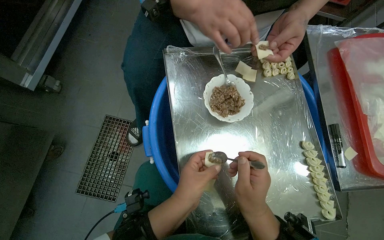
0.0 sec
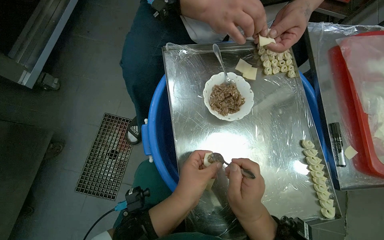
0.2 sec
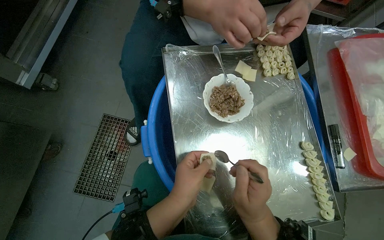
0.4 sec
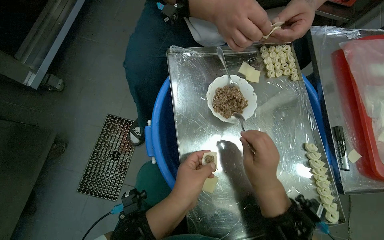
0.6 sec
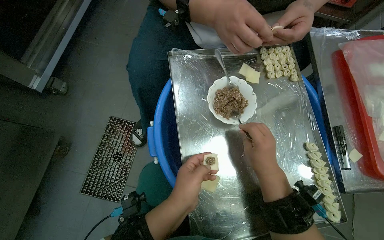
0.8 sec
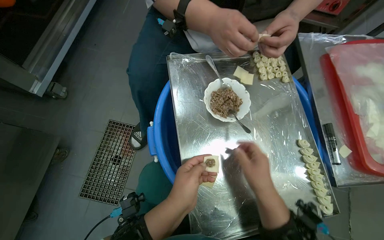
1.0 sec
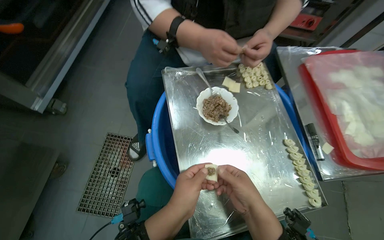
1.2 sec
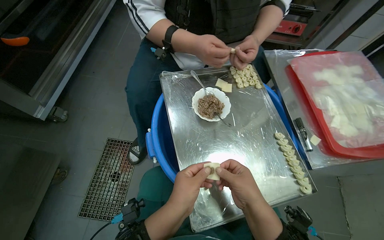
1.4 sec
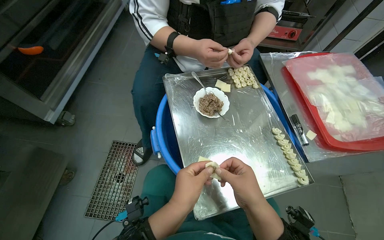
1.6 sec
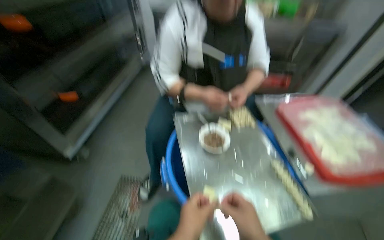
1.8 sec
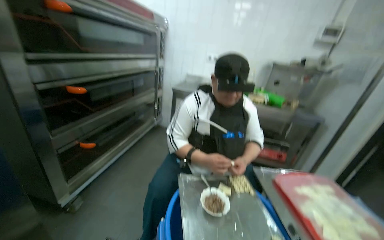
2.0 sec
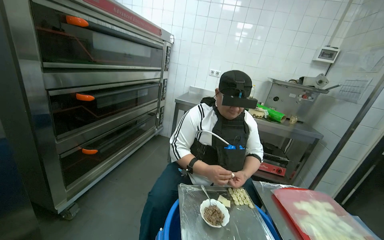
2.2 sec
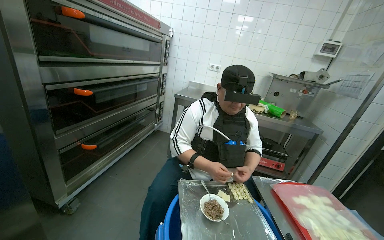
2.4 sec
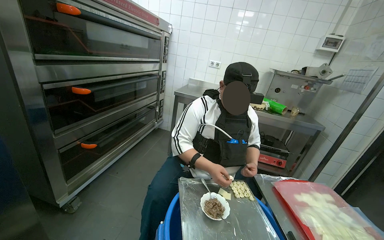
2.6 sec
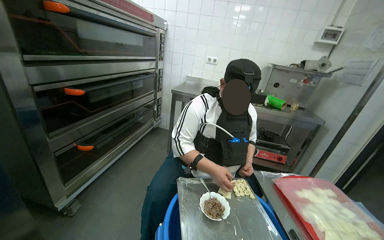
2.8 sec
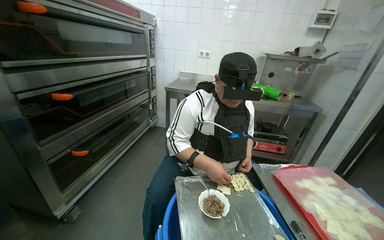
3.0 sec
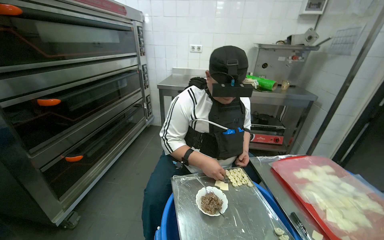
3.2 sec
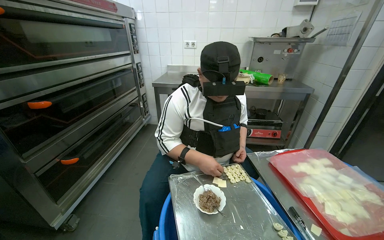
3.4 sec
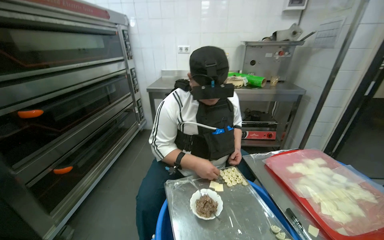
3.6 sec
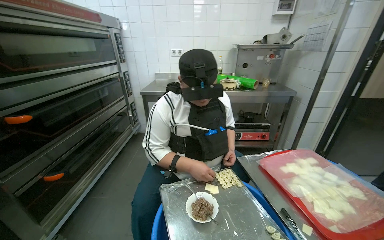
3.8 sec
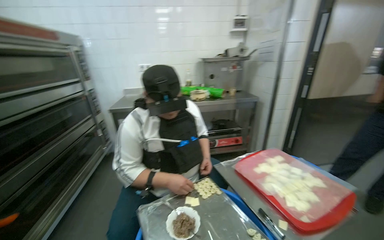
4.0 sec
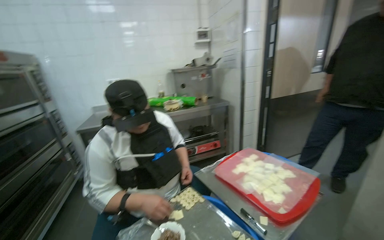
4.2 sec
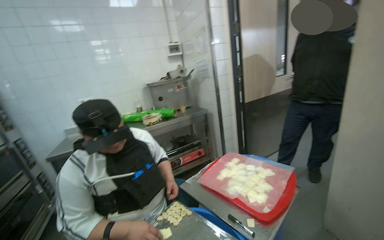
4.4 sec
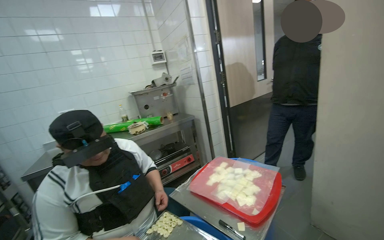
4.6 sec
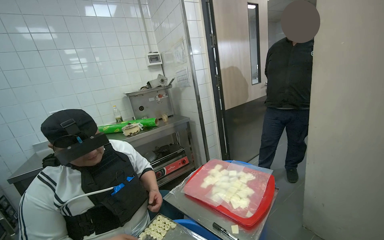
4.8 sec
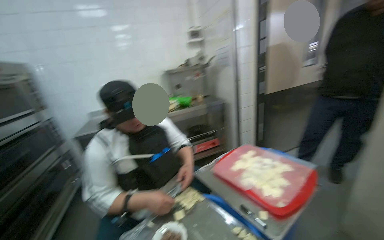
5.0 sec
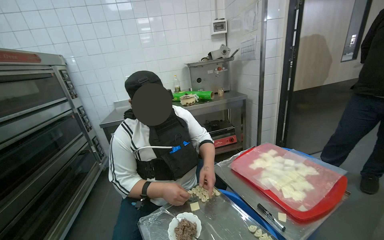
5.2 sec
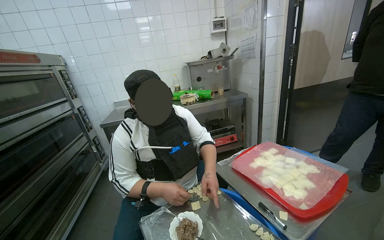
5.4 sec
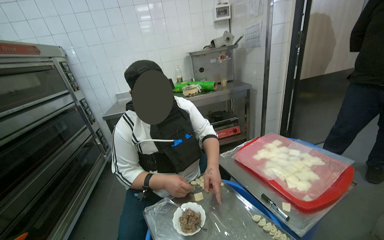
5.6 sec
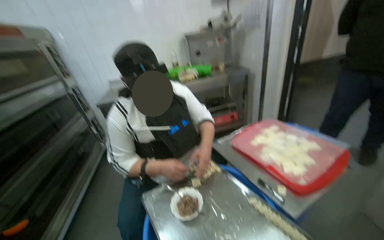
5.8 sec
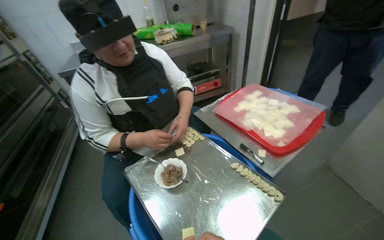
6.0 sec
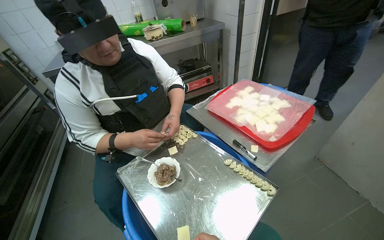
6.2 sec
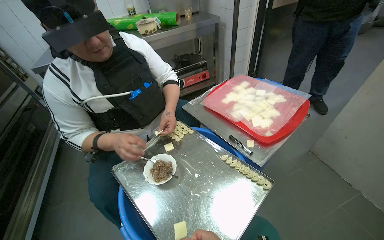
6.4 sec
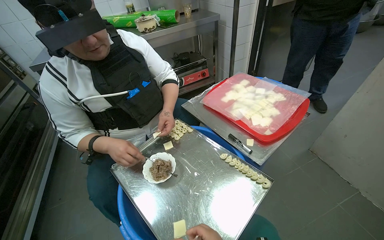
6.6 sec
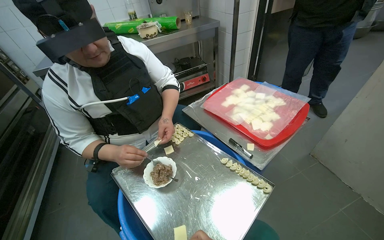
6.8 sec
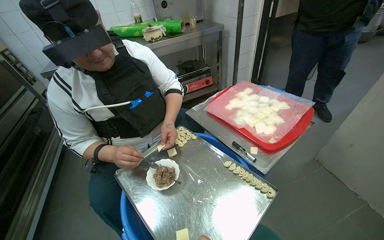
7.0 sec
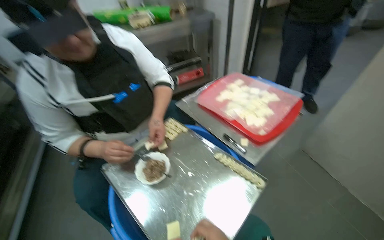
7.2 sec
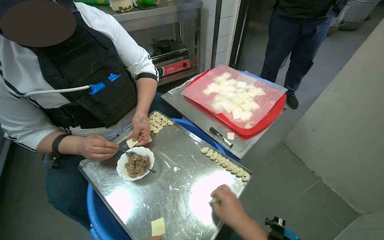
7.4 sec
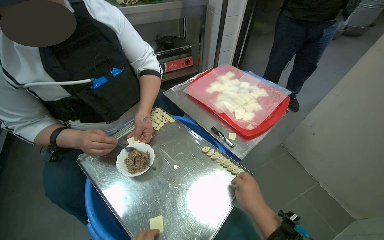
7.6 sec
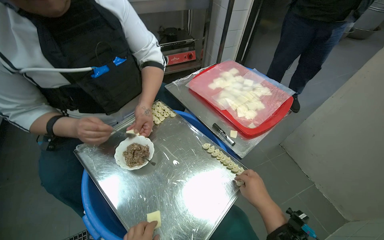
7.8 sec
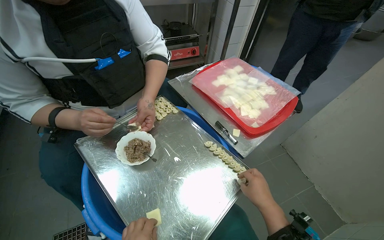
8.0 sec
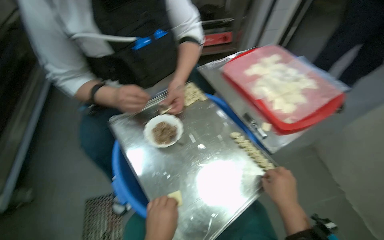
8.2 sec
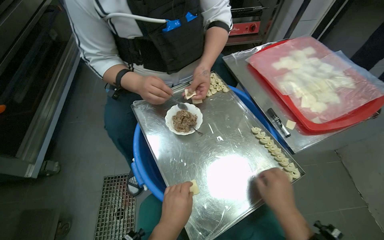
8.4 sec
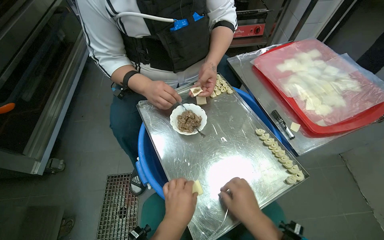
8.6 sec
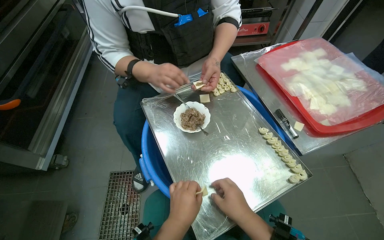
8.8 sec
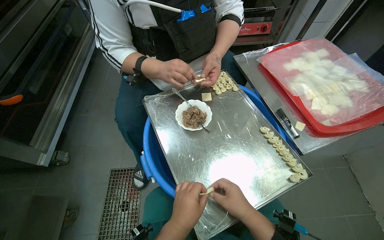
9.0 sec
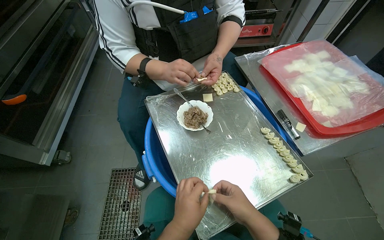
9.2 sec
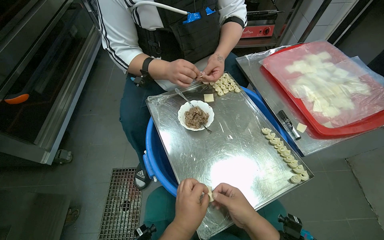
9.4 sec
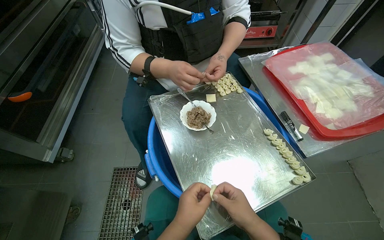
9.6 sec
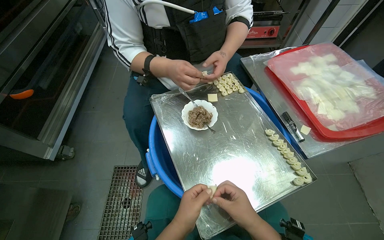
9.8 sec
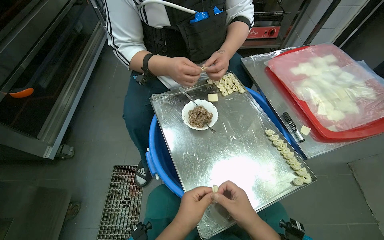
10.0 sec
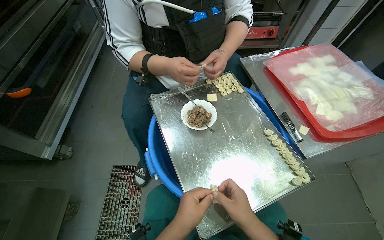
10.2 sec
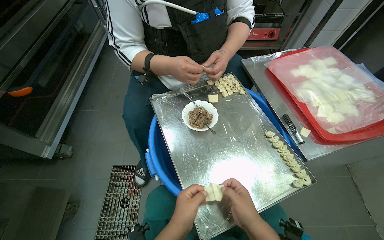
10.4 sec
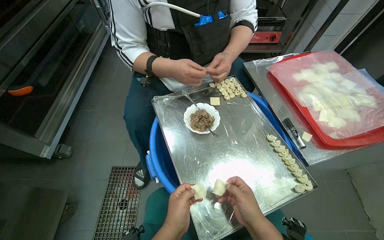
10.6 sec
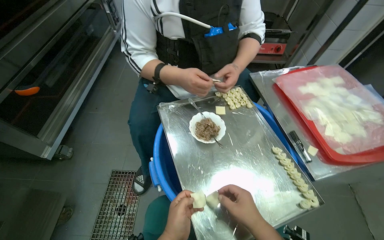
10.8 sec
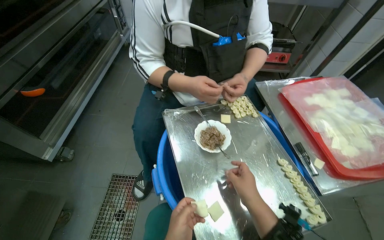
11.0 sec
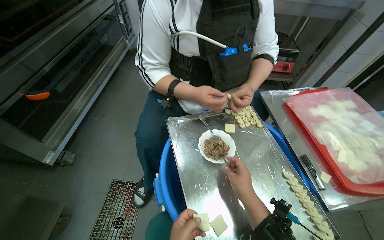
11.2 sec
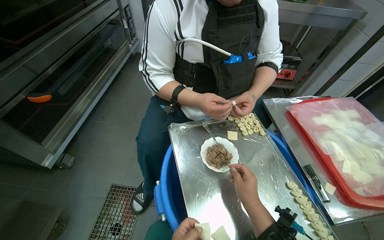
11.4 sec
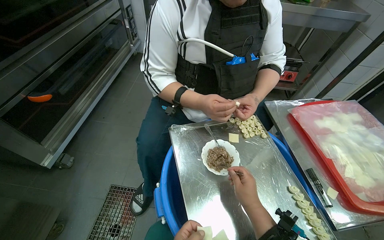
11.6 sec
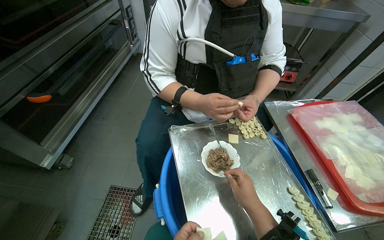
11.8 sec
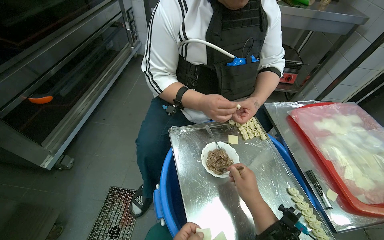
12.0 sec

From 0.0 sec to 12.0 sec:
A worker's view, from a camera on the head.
Job: preparing food.
The whole recording: Preparing dumplings with filling. The worker continues to prepare dumplings by adding filling to dough pieces and shaping them.
From 0.0 sec to 1.6 sec: The view tilts about 10 degrees upward.
From 1.6 sec to 3.0 sec: The camera pitches upward, by some 35 degrees.
From 3.0 sec to 4.4 sec: The wearer's head swings some 40 degrees to the right.
From 4.4 sec to 6.0 sec: The wearer looks roughly 25 degrees further downward.
From 7.6 sec to 9.0 sec: The wearer's head swings approximately 25 degrees to the left.
From 9.0 sec to 10.4 sec: The hands make small movements and keep their place.
From 10.4 sec to 12.0 sec: The right hand moves farther from the camera, about 10 cm.

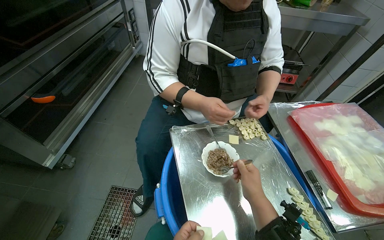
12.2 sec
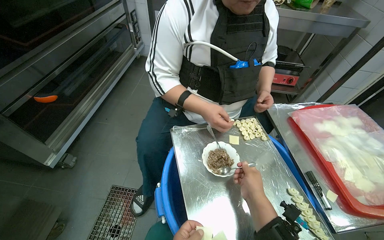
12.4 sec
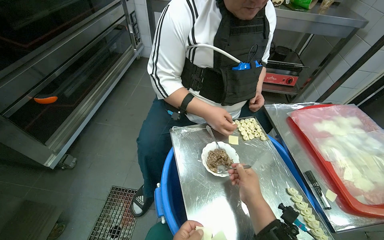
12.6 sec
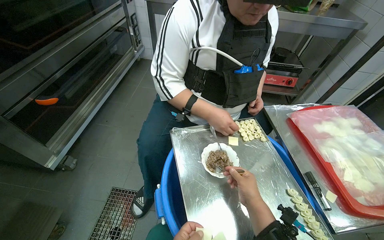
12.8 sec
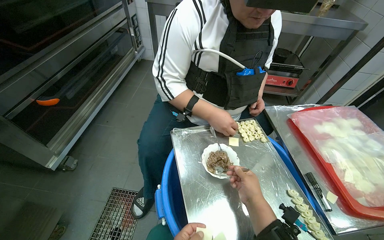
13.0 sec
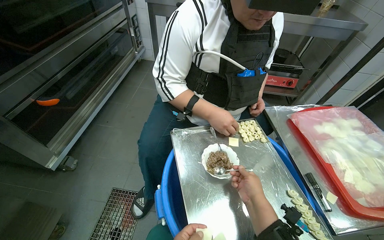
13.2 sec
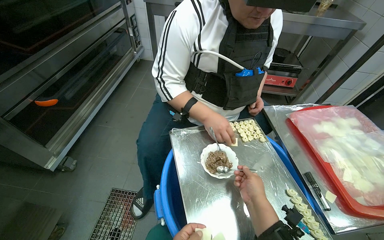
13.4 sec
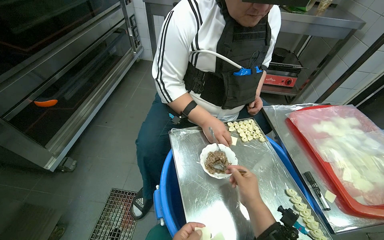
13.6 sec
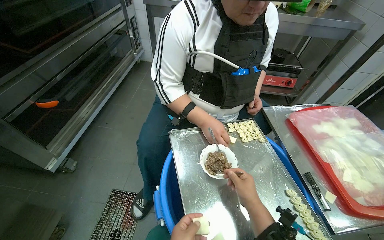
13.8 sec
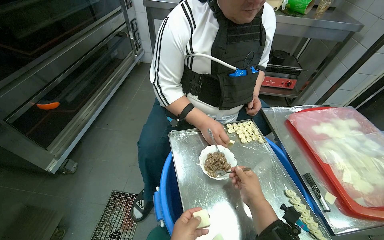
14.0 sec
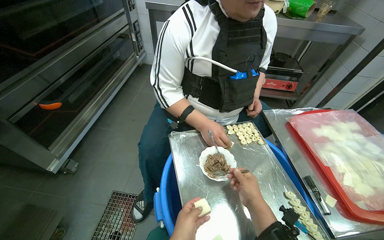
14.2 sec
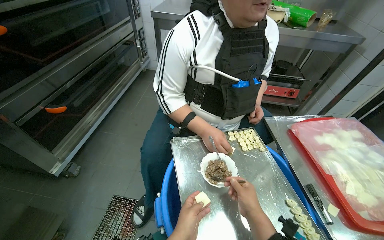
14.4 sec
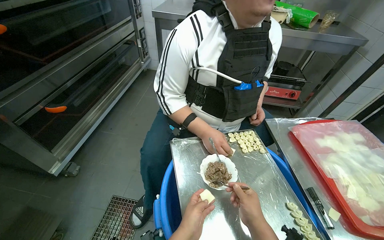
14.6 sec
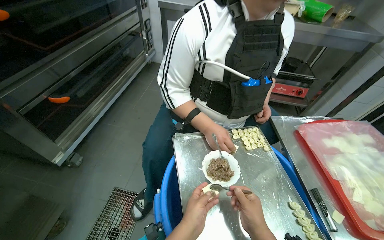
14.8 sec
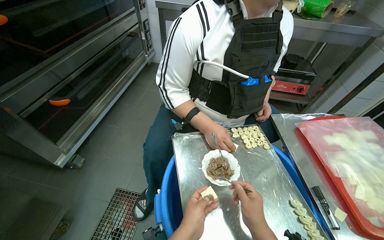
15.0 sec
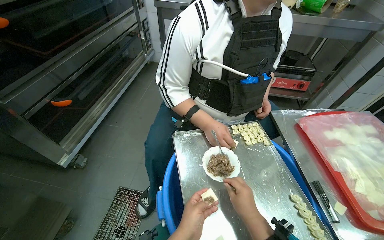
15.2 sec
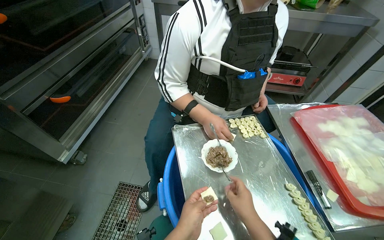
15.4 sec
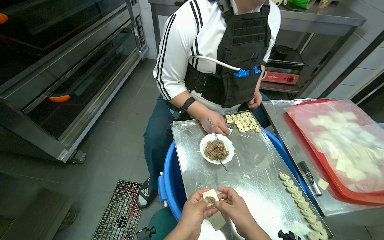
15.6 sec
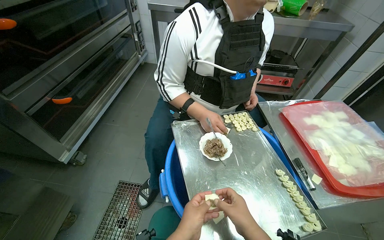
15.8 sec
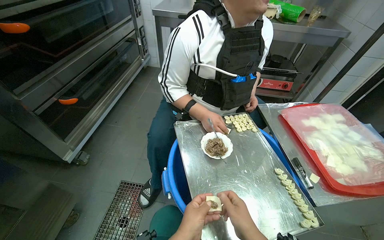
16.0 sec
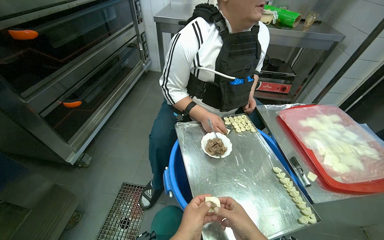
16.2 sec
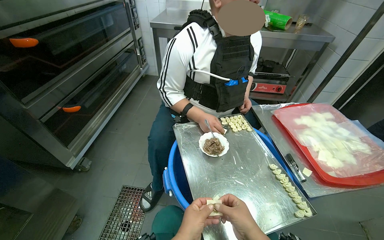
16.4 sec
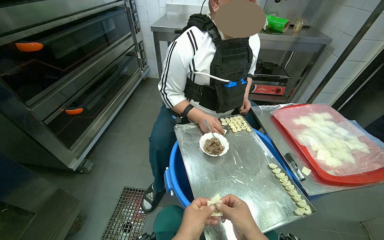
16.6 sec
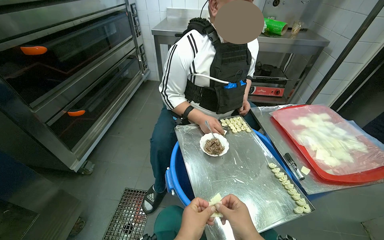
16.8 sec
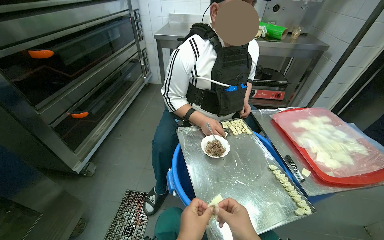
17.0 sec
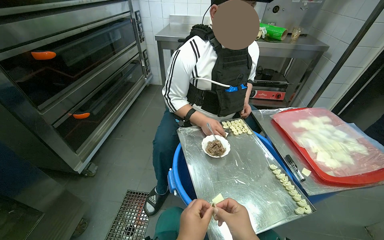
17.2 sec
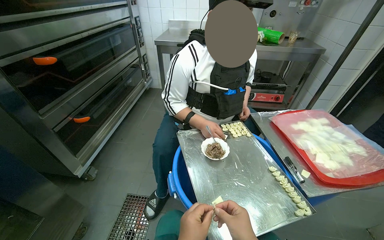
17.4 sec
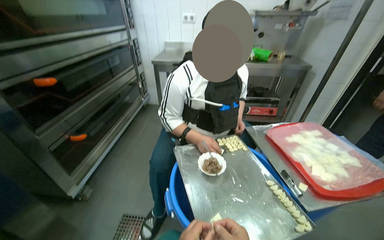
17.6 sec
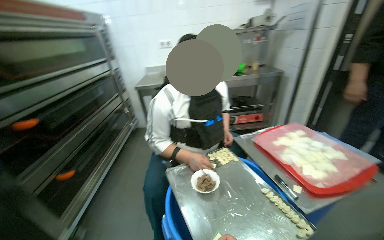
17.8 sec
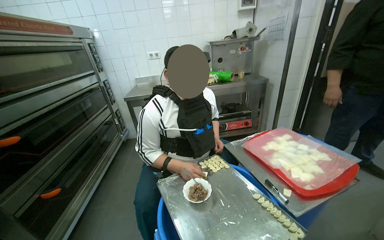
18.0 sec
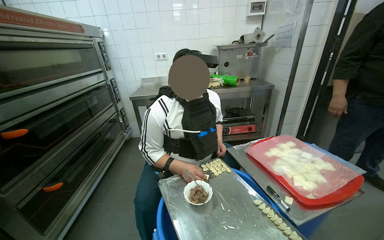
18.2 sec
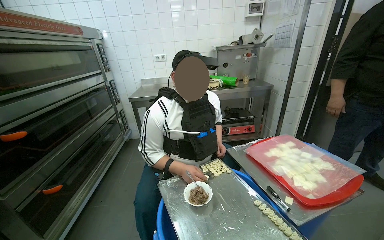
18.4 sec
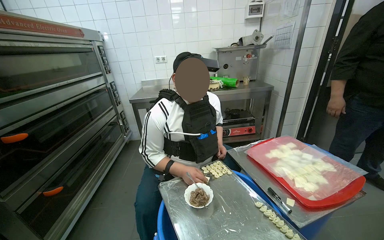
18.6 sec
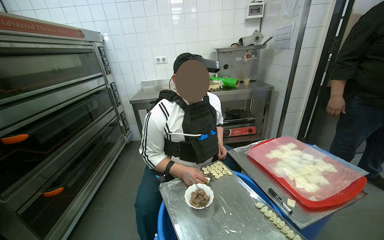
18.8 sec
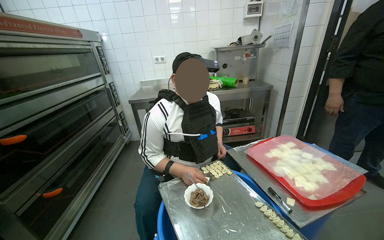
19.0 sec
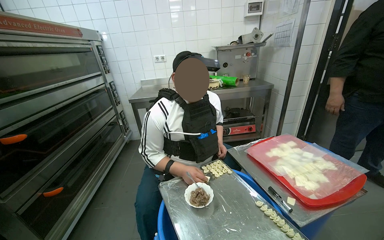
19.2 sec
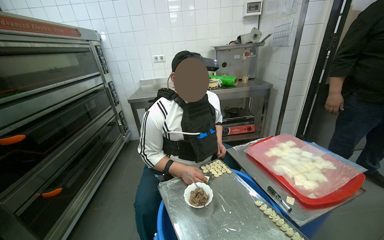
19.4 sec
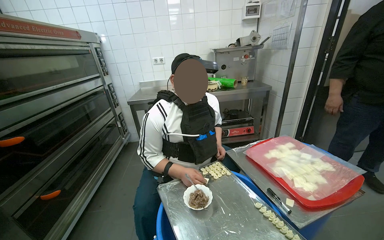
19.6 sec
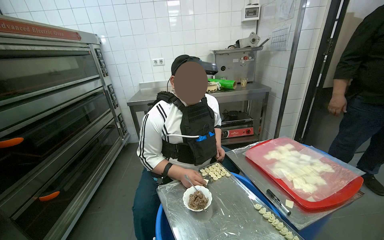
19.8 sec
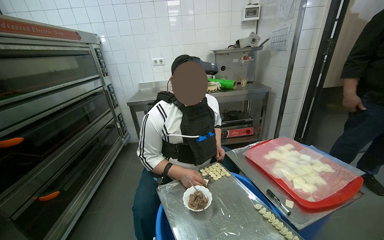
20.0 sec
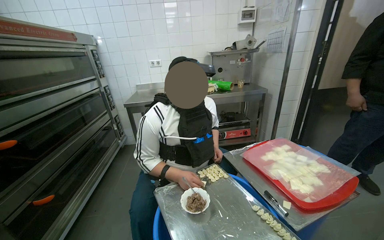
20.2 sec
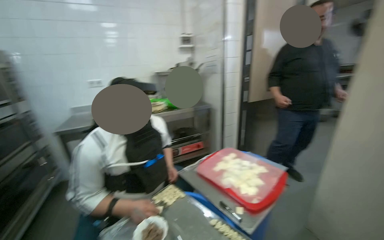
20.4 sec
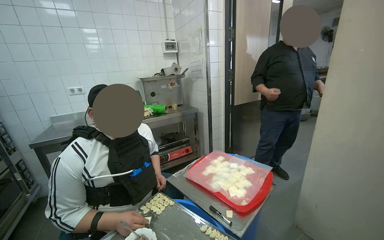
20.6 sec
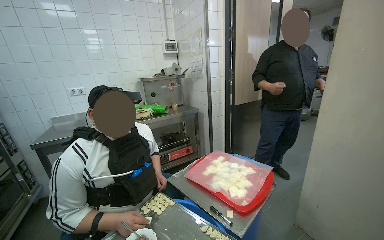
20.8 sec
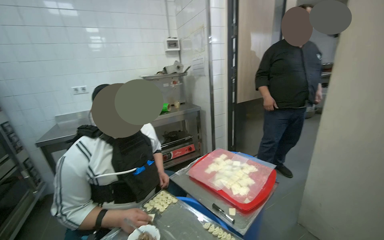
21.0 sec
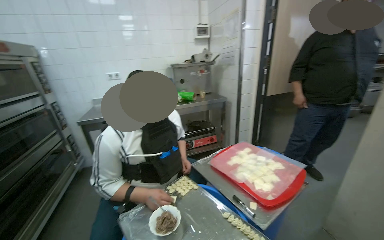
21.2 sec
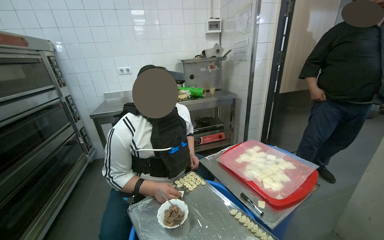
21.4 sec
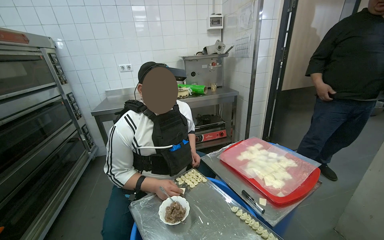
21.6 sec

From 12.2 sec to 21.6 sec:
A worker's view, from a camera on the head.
Job: preparing food.
The whole recording: Preparing dumplings with filling. The worker continues to prepare dumplings by adding filling to dough pieces and shaping them.
From 17.0 sec to 18.4 sec: The wearer looks roughly 15 degrees further upward.
